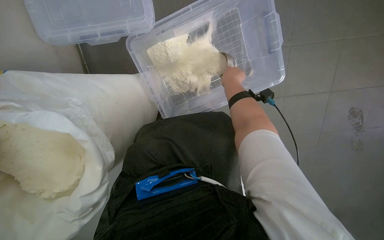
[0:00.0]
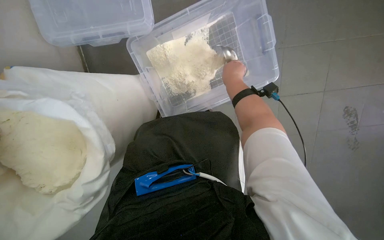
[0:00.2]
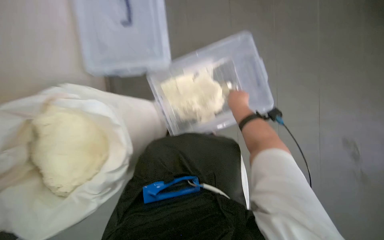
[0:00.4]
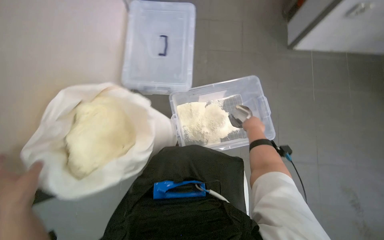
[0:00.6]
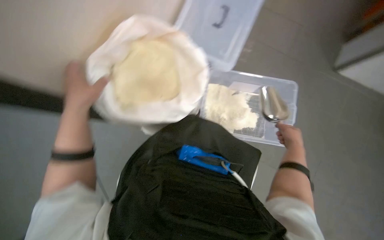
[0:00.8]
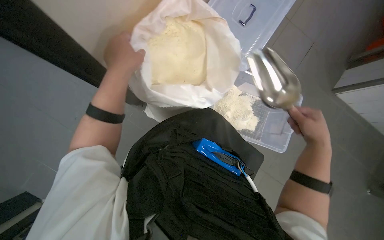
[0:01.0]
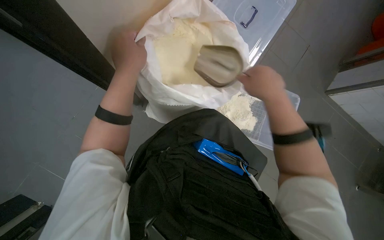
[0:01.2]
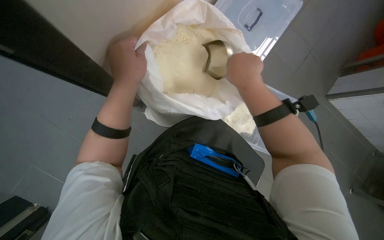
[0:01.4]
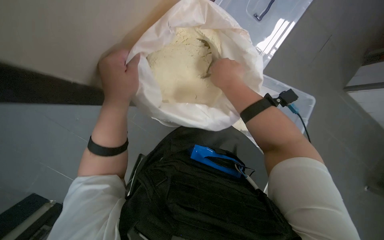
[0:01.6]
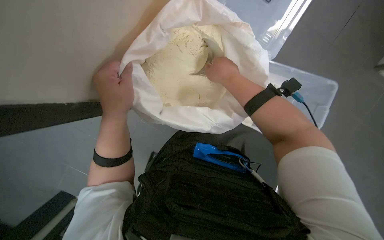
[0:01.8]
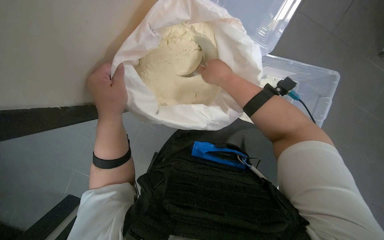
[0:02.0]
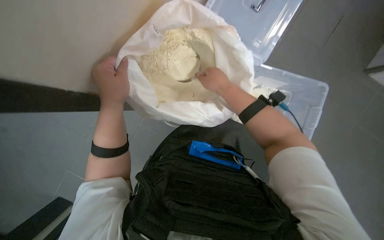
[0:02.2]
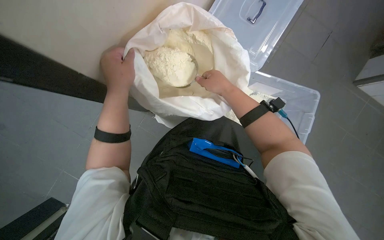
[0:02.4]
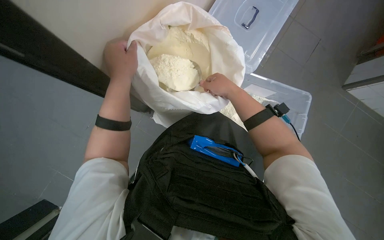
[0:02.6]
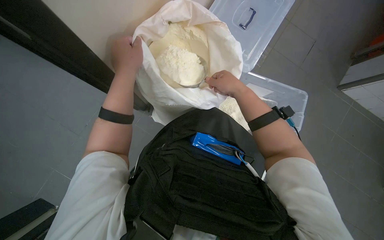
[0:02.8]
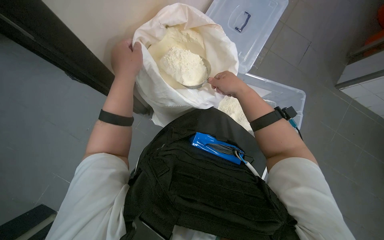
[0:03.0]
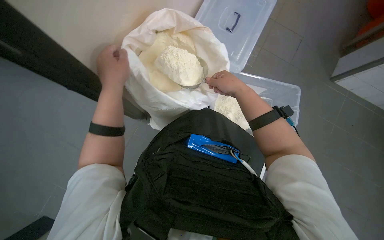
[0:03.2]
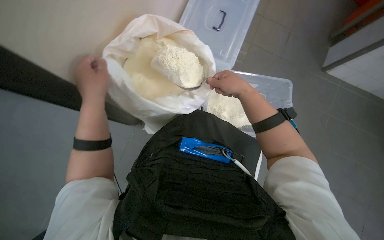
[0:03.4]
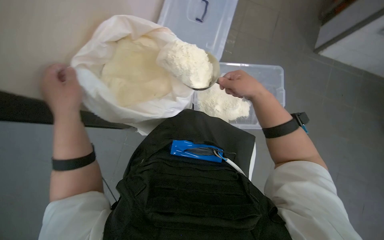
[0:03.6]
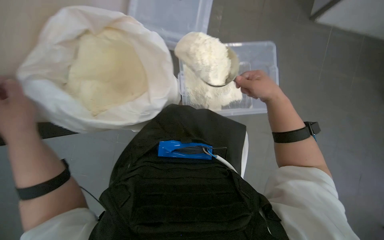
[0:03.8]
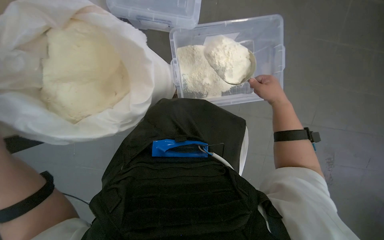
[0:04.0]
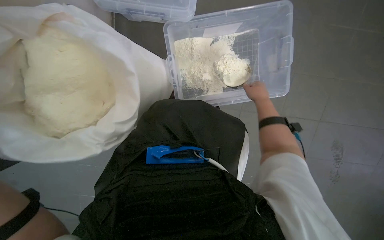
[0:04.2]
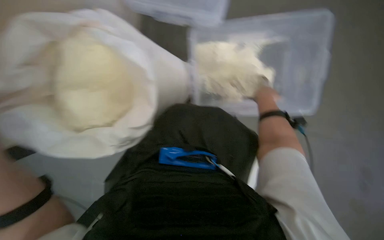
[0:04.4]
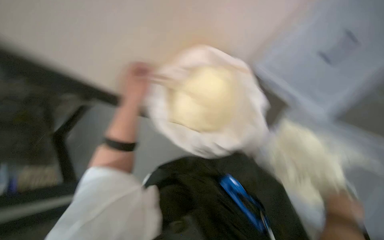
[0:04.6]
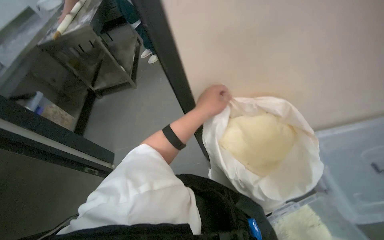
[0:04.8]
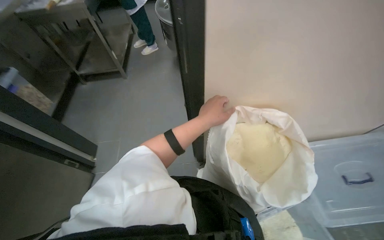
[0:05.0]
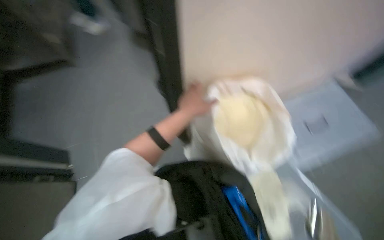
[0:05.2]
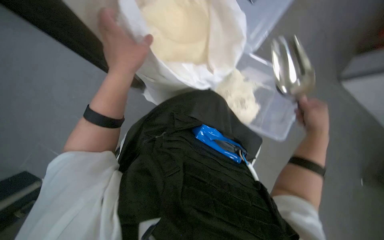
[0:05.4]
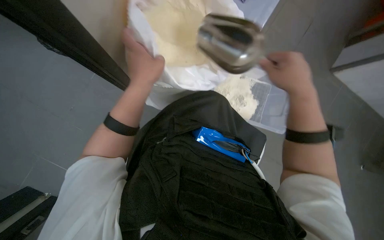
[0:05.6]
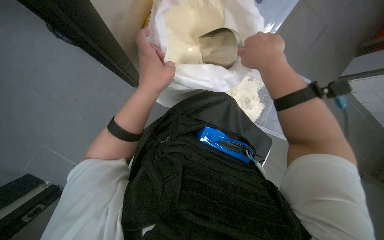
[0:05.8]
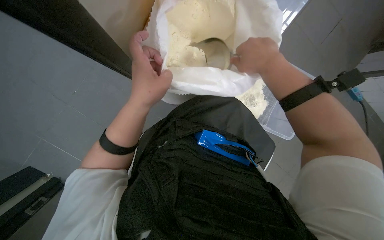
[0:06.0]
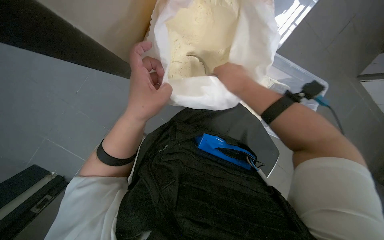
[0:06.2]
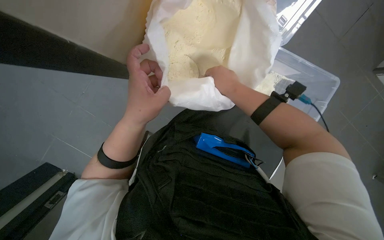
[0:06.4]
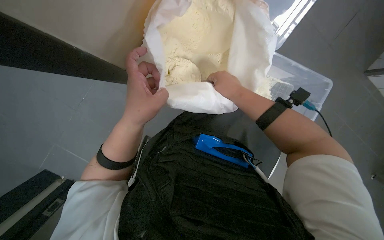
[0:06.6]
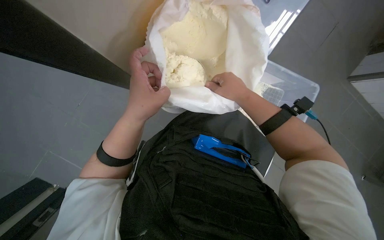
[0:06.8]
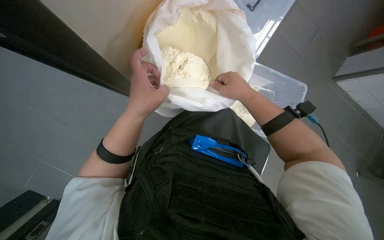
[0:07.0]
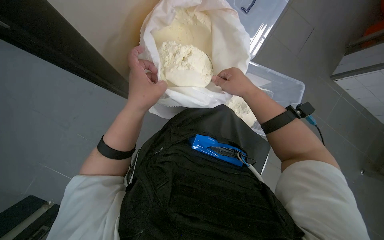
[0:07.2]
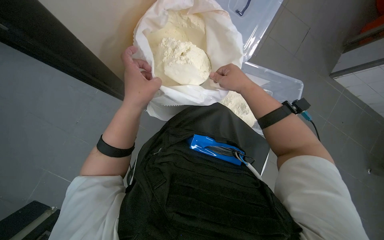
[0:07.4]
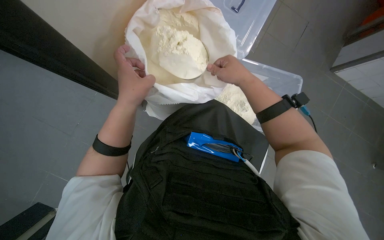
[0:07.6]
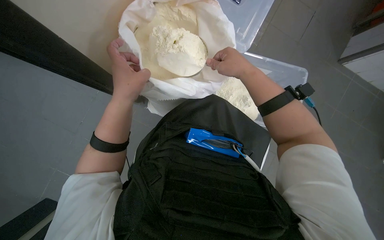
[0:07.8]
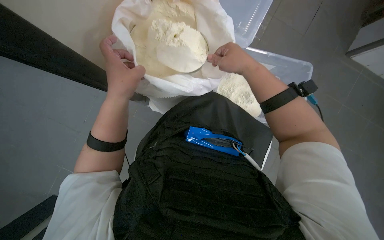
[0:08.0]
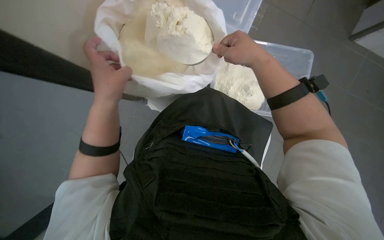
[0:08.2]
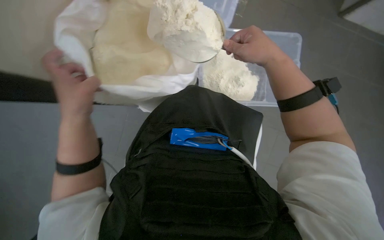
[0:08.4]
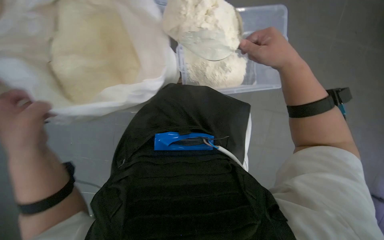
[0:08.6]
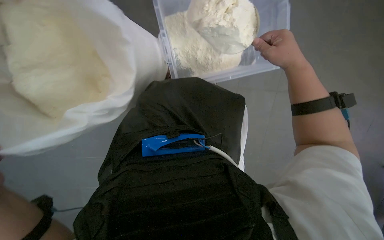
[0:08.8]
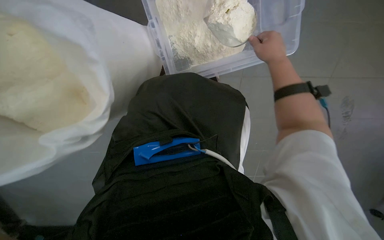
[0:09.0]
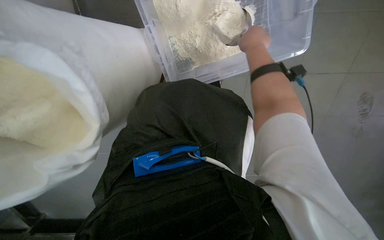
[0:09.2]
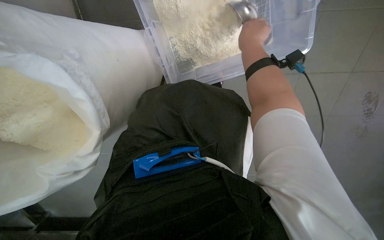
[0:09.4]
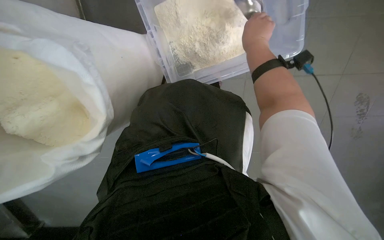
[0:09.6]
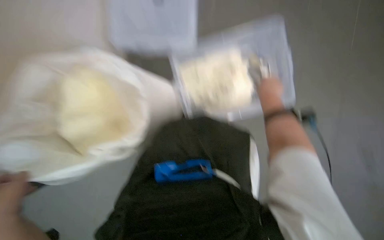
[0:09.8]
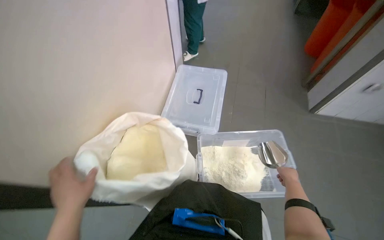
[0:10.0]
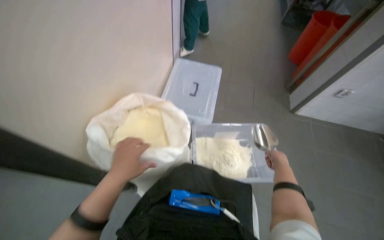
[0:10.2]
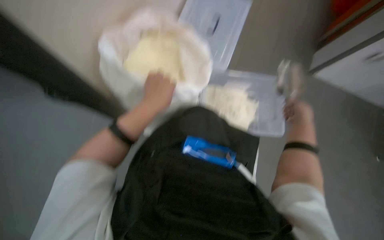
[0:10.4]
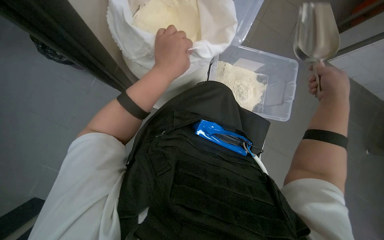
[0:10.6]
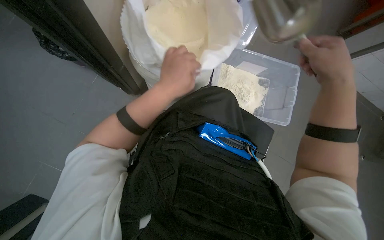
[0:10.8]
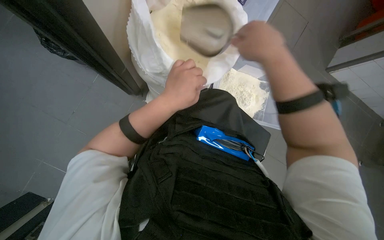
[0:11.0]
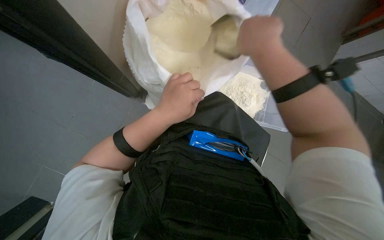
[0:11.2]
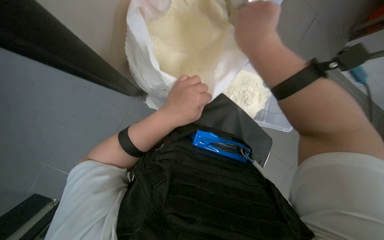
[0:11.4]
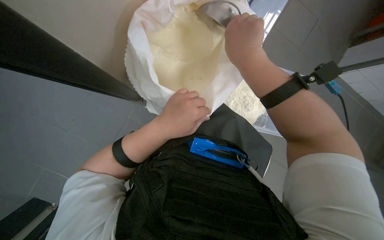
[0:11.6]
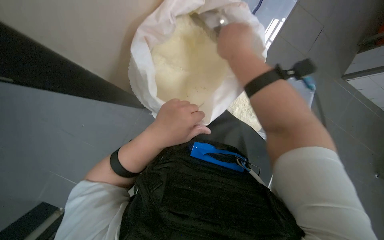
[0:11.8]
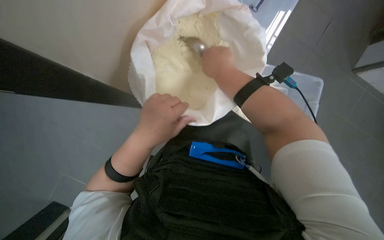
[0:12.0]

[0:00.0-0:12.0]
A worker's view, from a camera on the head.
Job: preparing food.
The whole recording: Scooping powder into container. The worker scoops powder from a large bag into a clear plastic container.
0:00.0 to 0:01.6: The camera pitches upward, by some 15 degrees. Everything in view rotates roughly 30 degrees clockwise.
0:03.0 to 0:04.4: The right hand goes some 35 cm to the right and farther from the camera.
0:04.4 to 0:06.0: The scene turns approximately 40 degrees clockwise in the picture.
0:07.6 to 0:09.0: The right hand heads to the right, covering about 25 cm.
0:10.4 to 0:12.0: The right hand moves to the left and up the picture, some 35 cm.

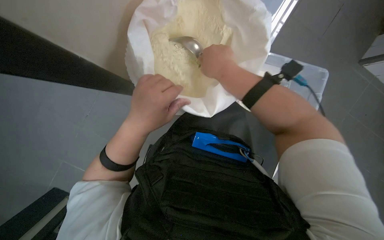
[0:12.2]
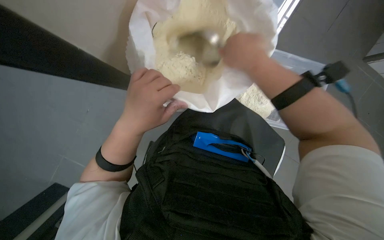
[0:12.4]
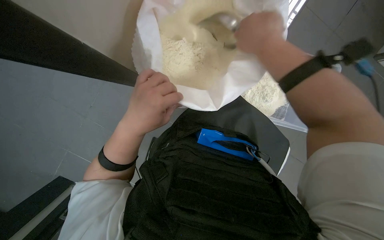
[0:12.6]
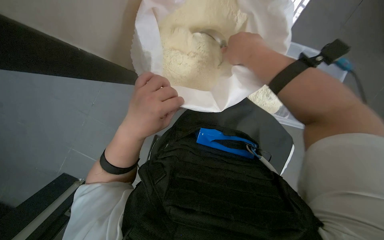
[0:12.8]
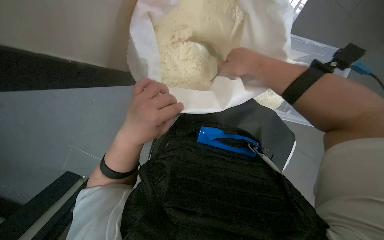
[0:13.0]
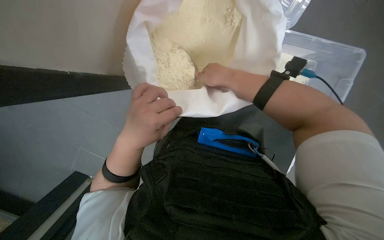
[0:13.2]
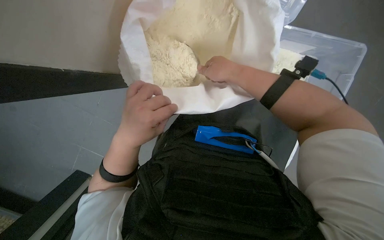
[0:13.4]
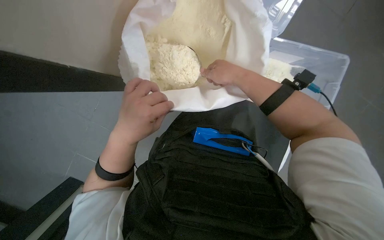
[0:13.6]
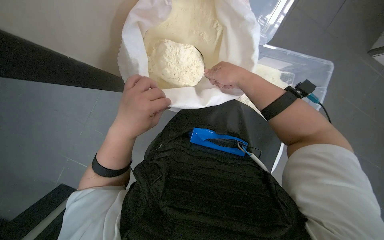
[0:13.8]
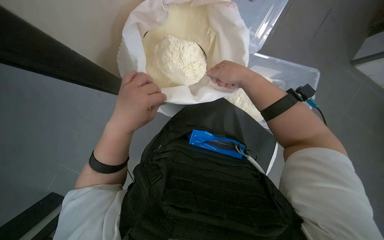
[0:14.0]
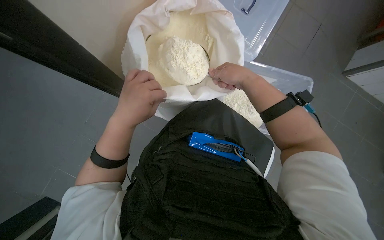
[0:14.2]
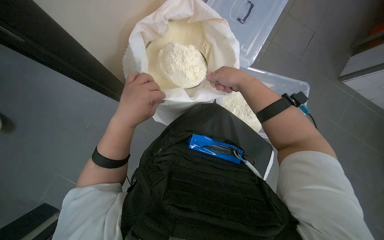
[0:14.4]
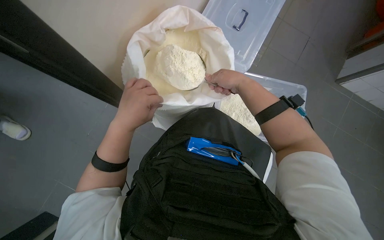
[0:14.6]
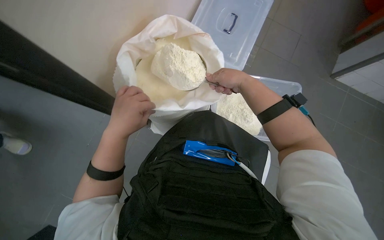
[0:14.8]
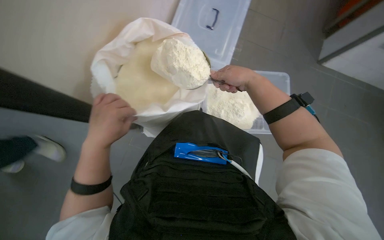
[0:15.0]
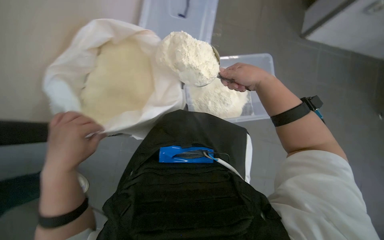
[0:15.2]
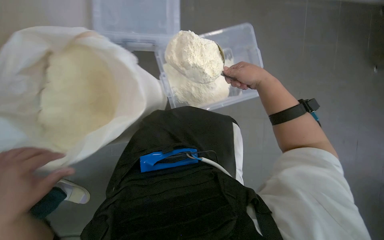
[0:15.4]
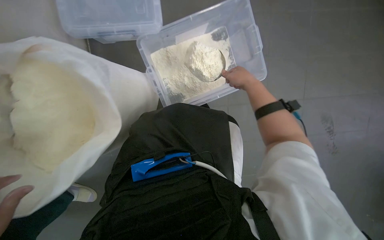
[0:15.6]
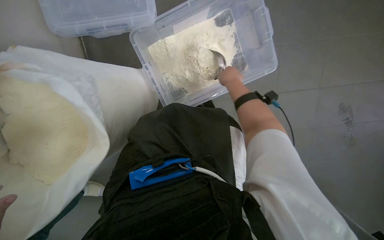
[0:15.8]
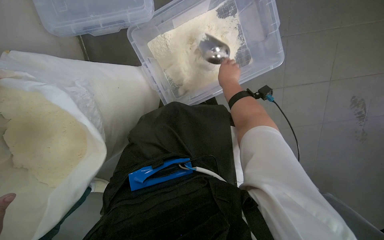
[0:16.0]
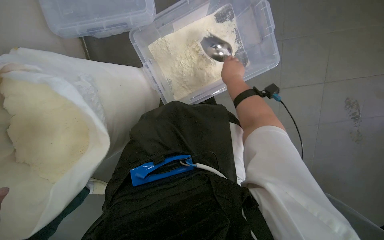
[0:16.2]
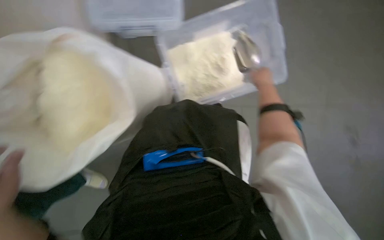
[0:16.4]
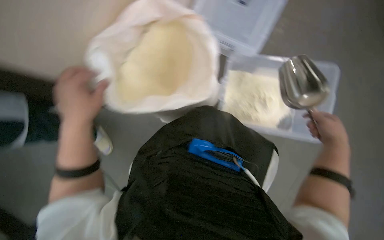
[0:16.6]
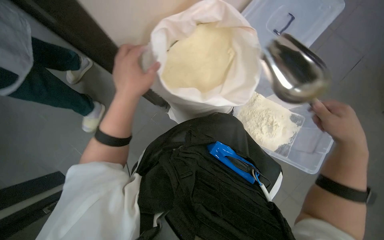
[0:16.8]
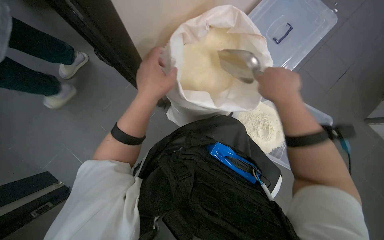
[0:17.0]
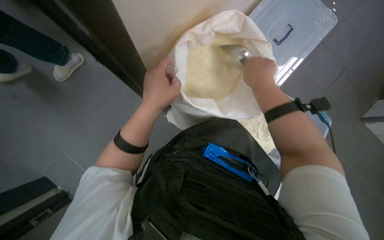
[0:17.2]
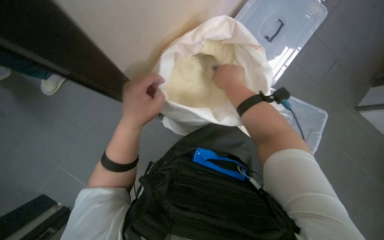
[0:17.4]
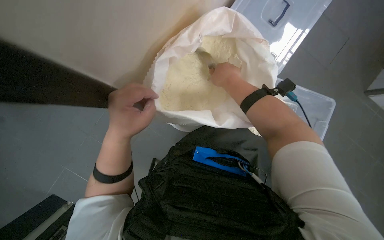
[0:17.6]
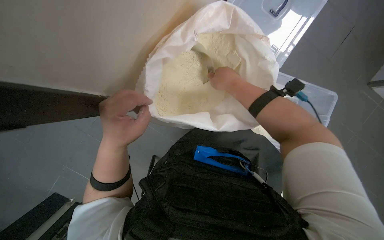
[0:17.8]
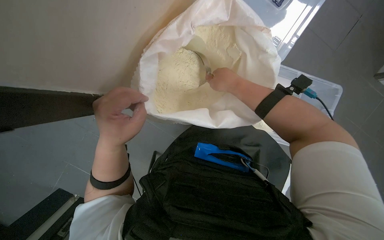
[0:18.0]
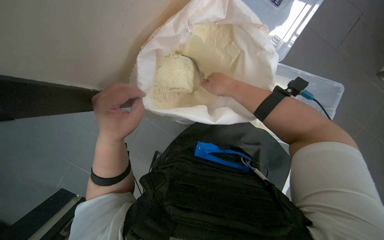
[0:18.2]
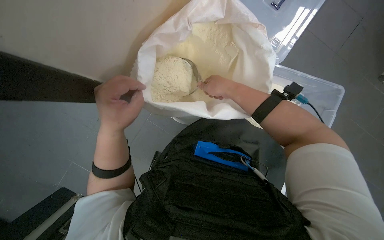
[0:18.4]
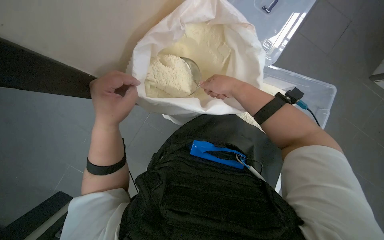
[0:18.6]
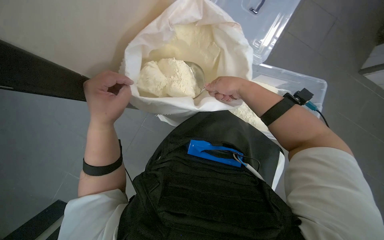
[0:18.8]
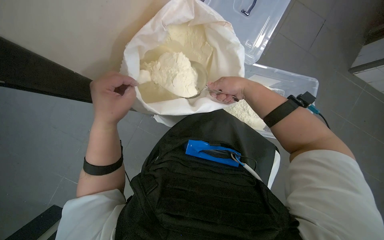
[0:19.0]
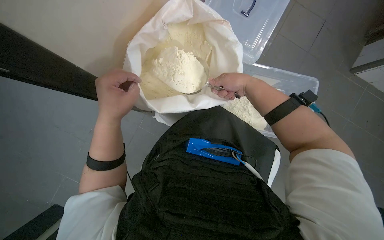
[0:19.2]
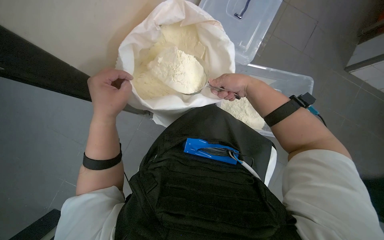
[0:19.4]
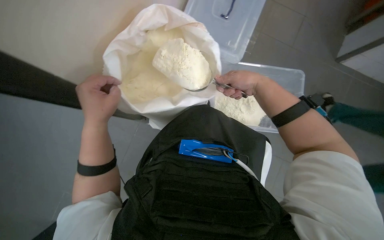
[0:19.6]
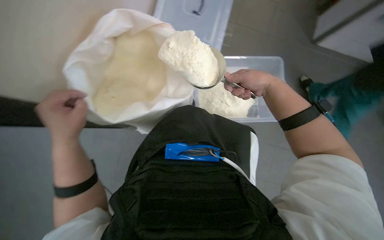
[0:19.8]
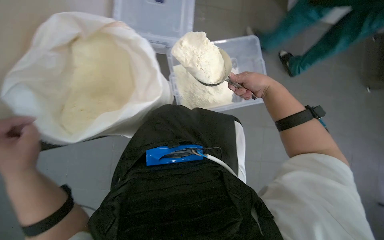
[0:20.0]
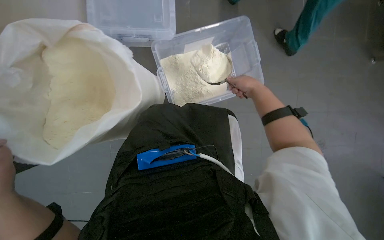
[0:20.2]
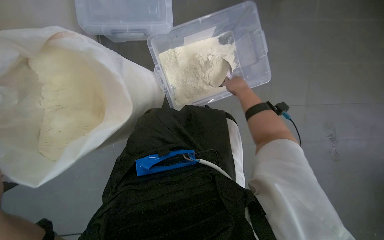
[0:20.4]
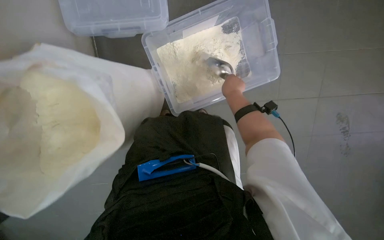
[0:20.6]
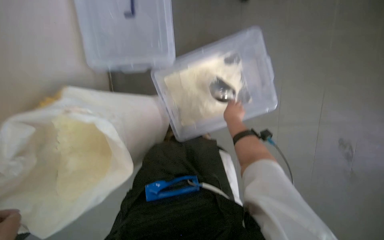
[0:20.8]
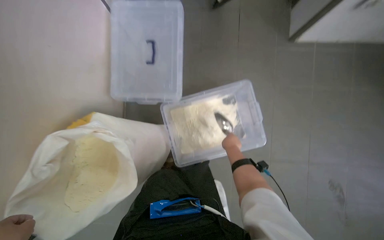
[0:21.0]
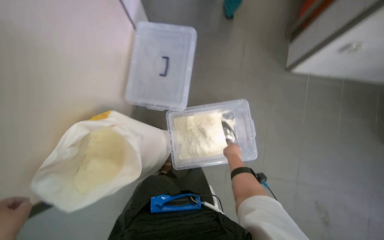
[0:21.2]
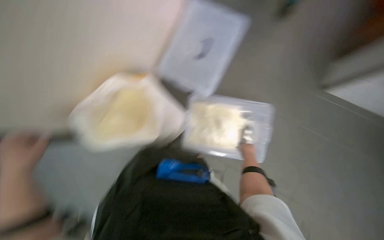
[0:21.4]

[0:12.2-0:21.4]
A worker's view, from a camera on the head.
Job: preparing food.
The whole recording: Scooping powder into container. The worker scoops powder from a large bag into a clear plastic container.
0:12.2 to 0:13.8: The right hand travels to the right by some 10 cm.
0:13.8 to 0:15.2: The right hand moves to the right, roughly 20 cm.
0:15.2 to 0:16.8: Everything in view rotates some 30 degrees clockwise.
0:16.8 to 0:18.4: The right hand goes roughly 25 cm to the left, up the picture and farther from the camera.
0:18.4 to 0:19.8: The right hand moves to the right, approximately 20 cm.
